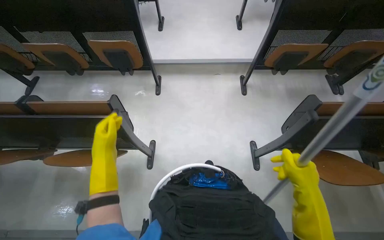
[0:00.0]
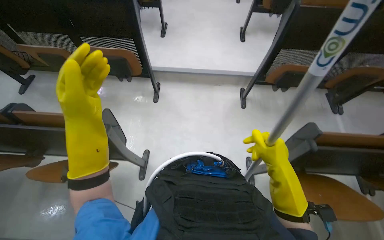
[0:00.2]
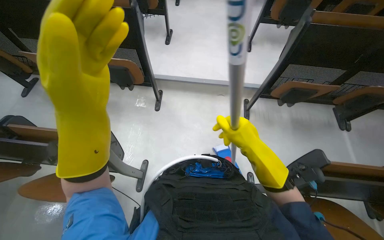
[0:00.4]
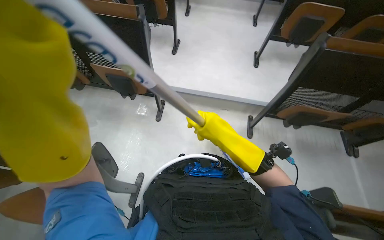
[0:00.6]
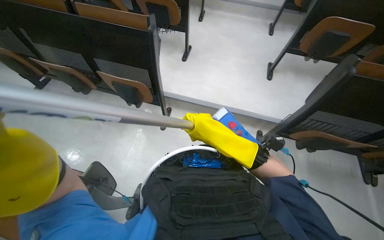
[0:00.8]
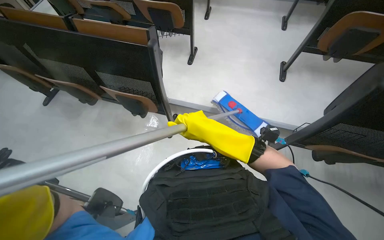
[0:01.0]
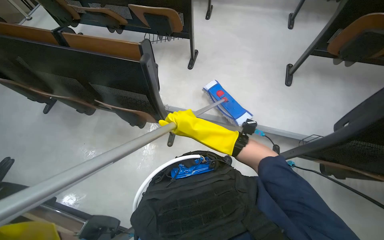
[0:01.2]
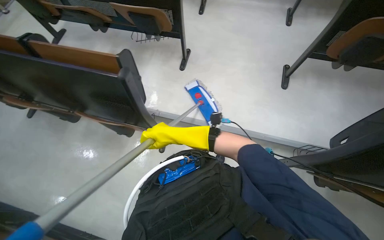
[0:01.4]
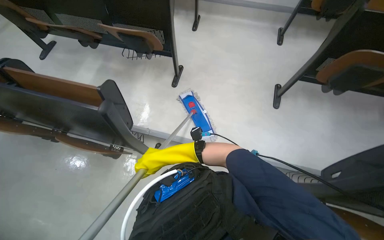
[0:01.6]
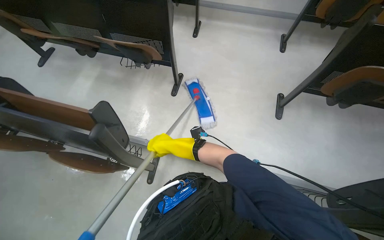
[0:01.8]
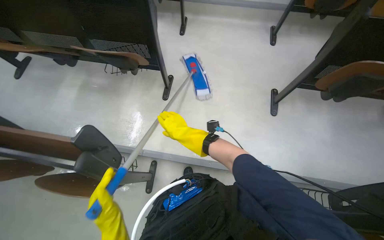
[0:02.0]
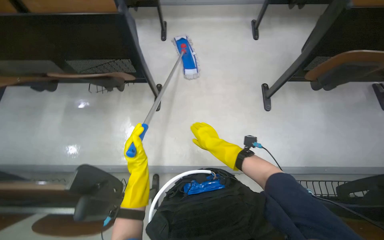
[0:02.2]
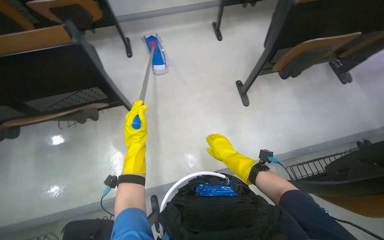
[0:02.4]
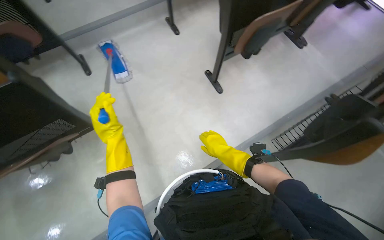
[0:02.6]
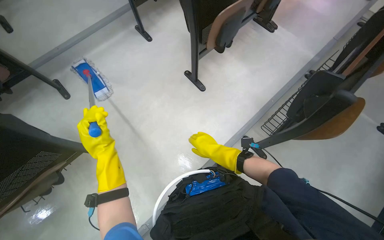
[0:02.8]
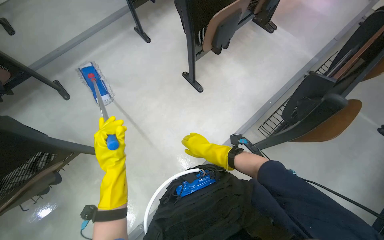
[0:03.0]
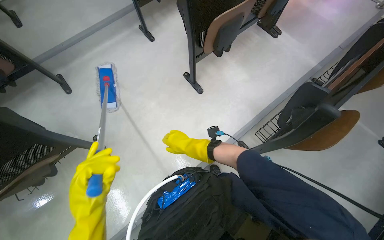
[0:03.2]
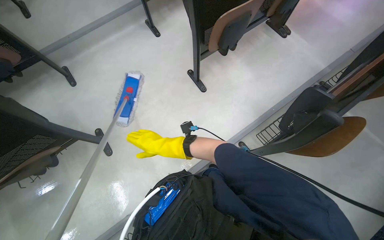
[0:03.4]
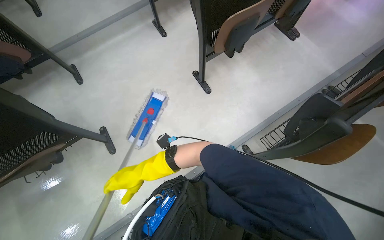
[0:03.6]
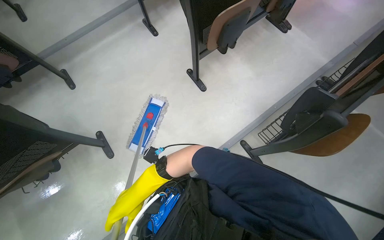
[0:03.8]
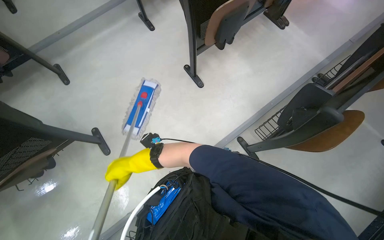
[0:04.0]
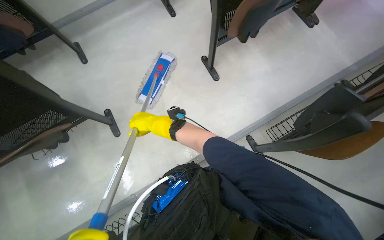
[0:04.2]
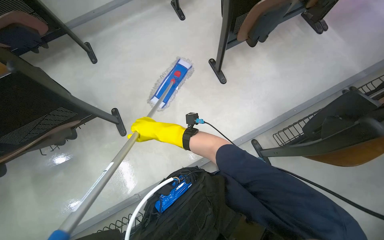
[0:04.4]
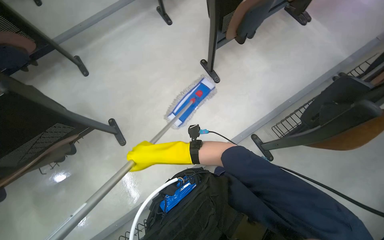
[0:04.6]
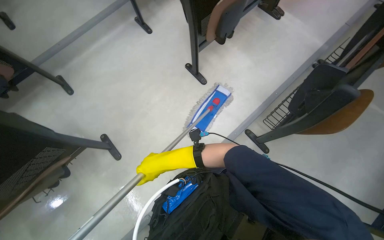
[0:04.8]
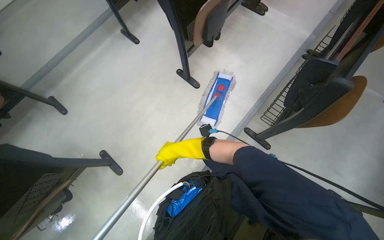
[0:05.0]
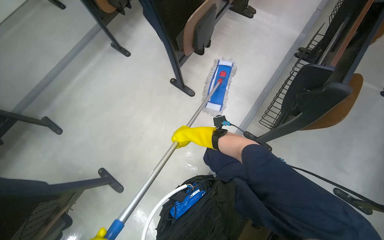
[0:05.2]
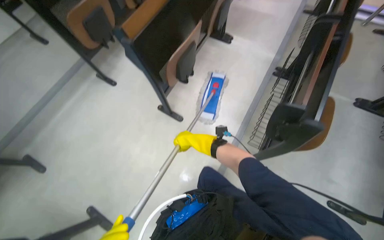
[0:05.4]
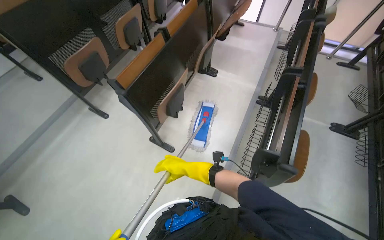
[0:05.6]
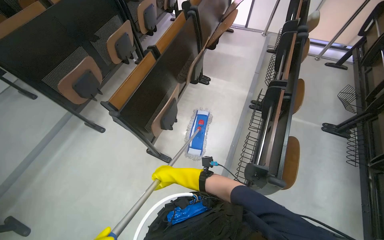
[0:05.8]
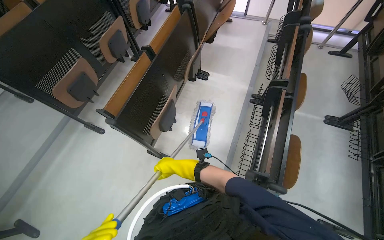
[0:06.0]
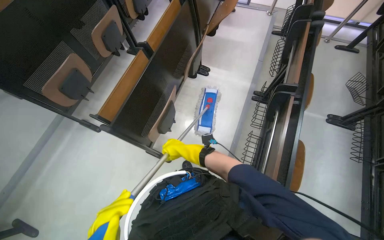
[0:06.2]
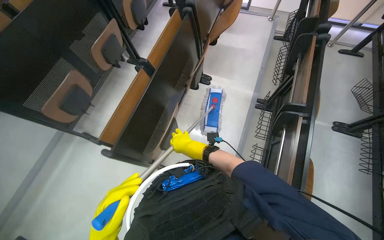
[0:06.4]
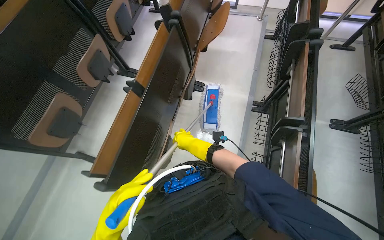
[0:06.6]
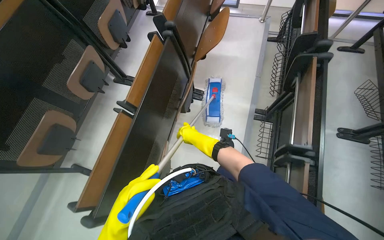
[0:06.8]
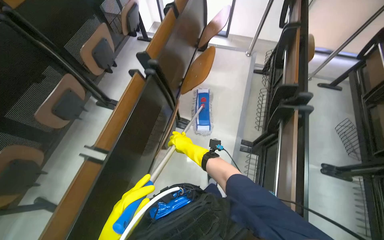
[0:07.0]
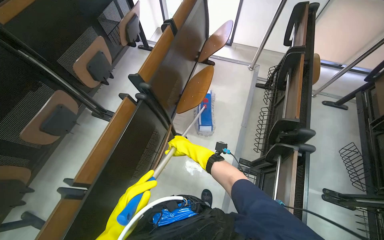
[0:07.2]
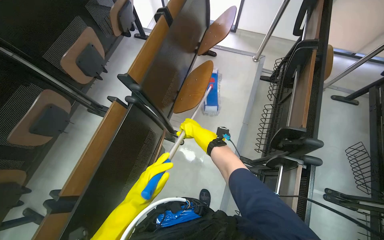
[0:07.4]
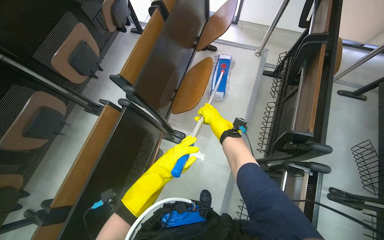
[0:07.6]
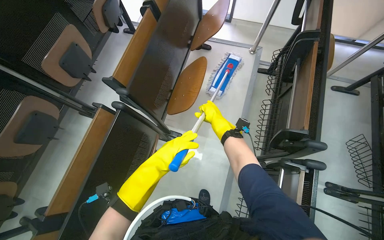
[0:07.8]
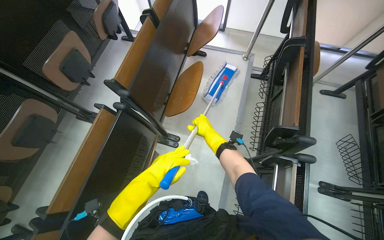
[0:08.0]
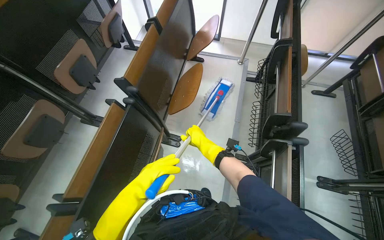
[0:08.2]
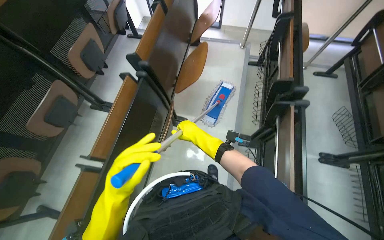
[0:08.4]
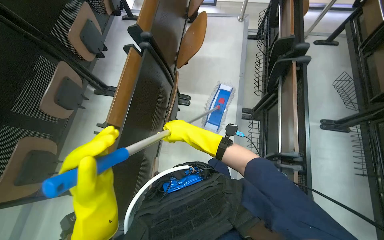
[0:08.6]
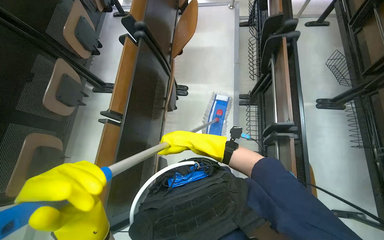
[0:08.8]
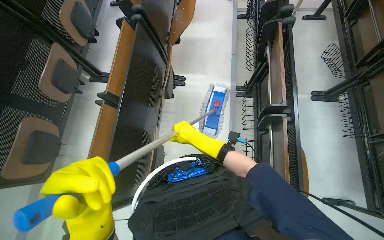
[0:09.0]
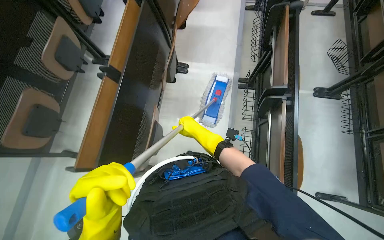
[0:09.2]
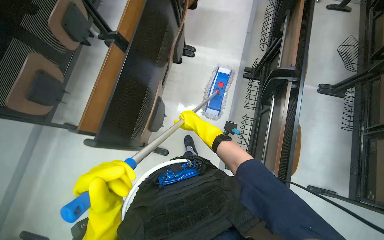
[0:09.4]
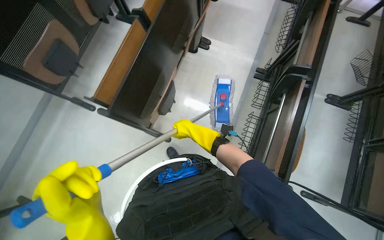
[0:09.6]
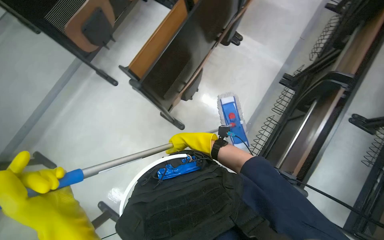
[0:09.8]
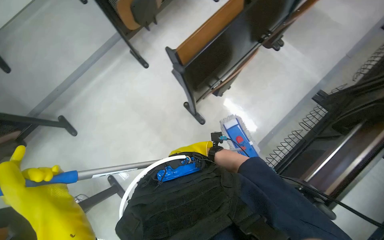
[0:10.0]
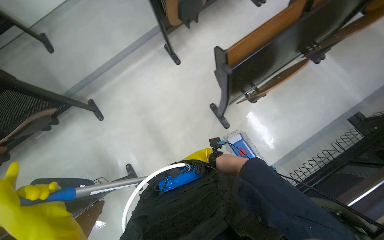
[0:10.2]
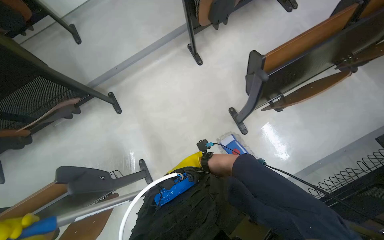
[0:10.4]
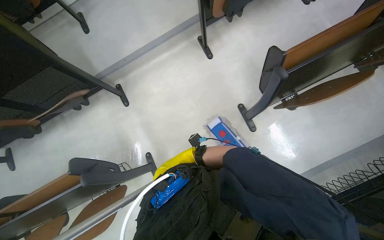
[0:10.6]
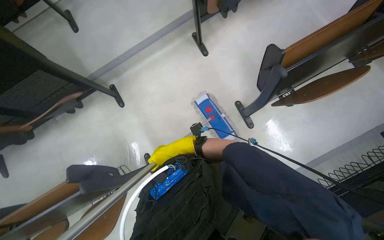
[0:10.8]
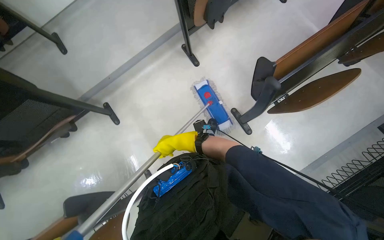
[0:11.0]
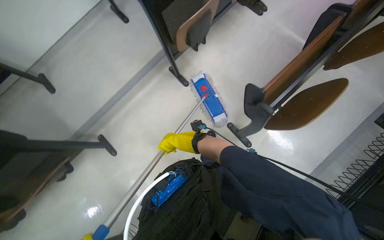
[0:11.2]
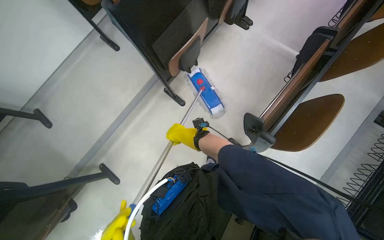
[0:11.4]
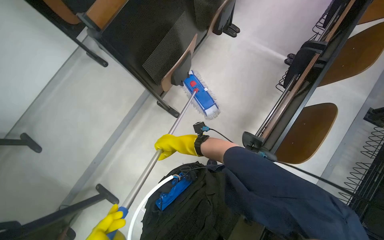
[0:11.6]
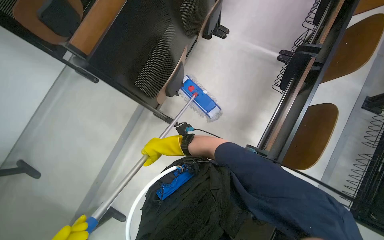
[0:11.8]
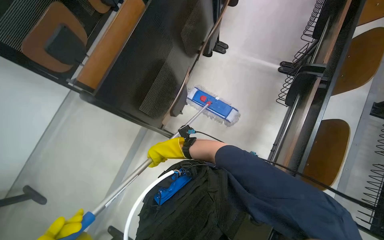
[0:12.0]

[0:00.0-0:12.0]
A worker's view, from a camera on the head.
Job: mopping floor.
The whole recording: Mopping floor with flat mop. The worker mops the floor with a flat mop.
0:00.0 to 0:01.6: The camera is carried some 1 m.
0:01.6 to 0:03.0: The wearer looks approximately 55 degrees further to the right.
0:03.0 to 0:04.4: The right hand goes about 20 cm to the left.
0:04.4 to 0:06.0: The camera travels some 50 cm. The wearer looks roughly 15 degrees further upward. The scene rotates counterclockwise by some 40 degrees.
0:06.0 to 0:07.6: The camera is carried some 1 m.
0:07.6 to 0:09.0: The camera is carried approximately 70 cm.
0:09.0 to 0:10.4: The camera is carried some 70 cm. The wearer looks roughly 55 degrees further to the left.
0:10.4 to 0:12.0: The head travels approximately 70 cm. Everything in view rotates approximately 35 degrees counterclockwise.

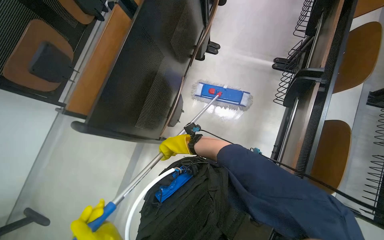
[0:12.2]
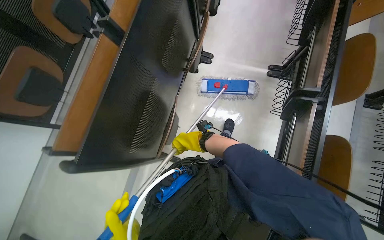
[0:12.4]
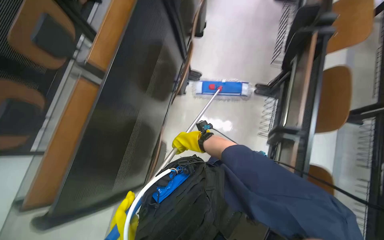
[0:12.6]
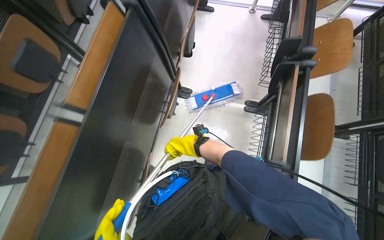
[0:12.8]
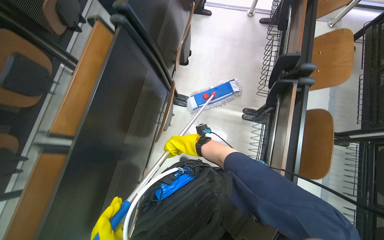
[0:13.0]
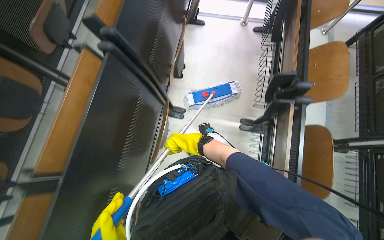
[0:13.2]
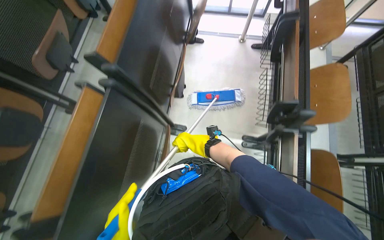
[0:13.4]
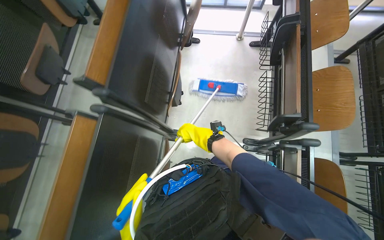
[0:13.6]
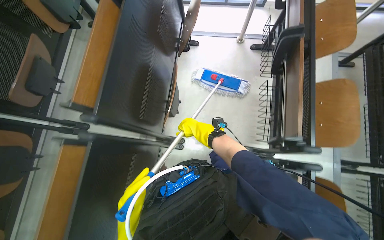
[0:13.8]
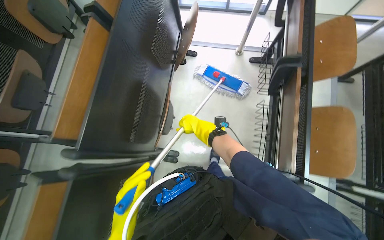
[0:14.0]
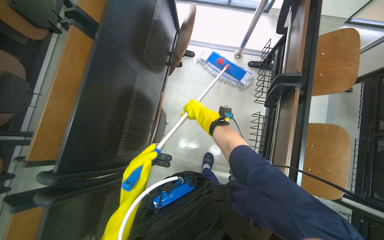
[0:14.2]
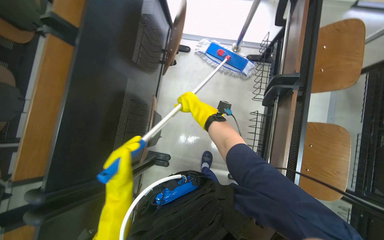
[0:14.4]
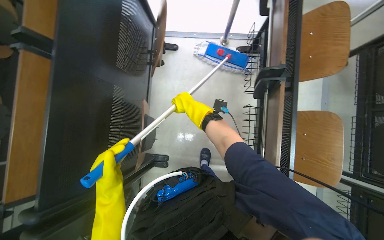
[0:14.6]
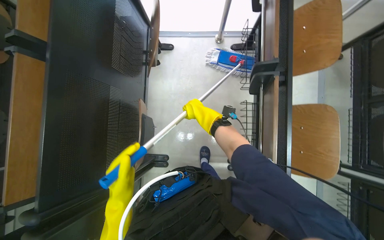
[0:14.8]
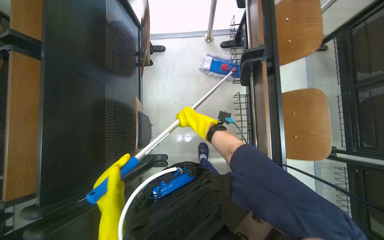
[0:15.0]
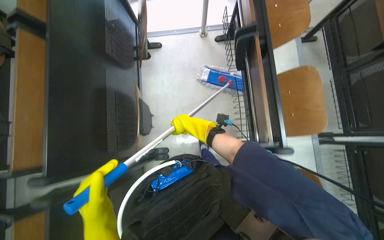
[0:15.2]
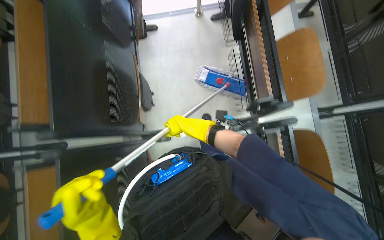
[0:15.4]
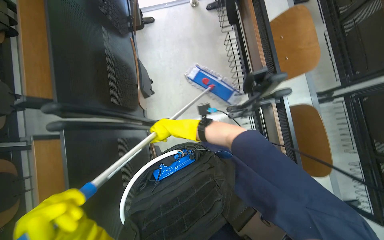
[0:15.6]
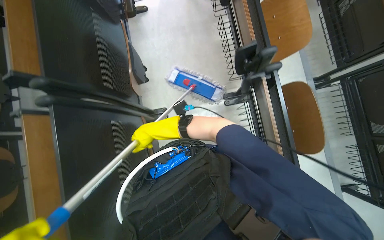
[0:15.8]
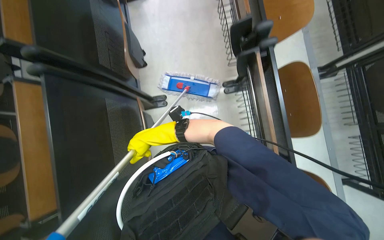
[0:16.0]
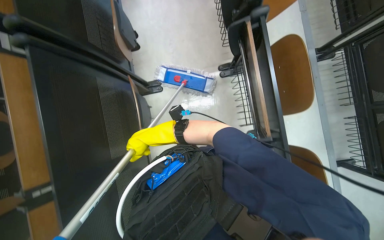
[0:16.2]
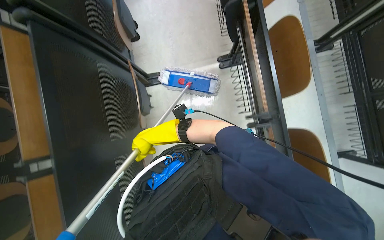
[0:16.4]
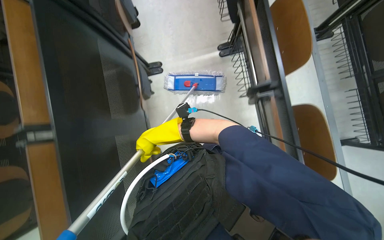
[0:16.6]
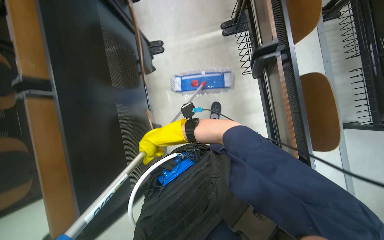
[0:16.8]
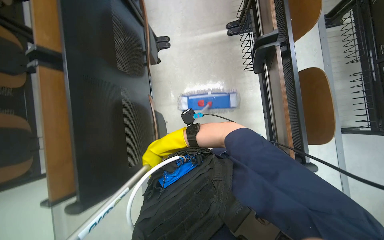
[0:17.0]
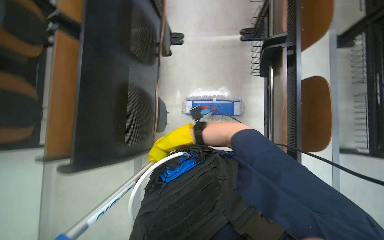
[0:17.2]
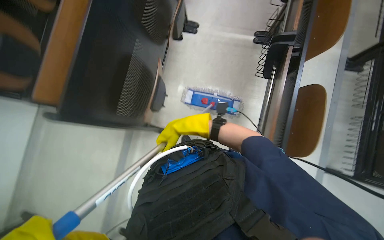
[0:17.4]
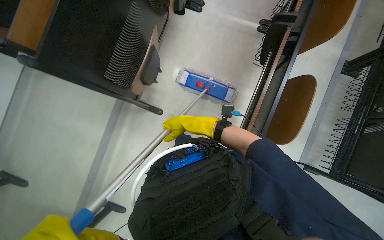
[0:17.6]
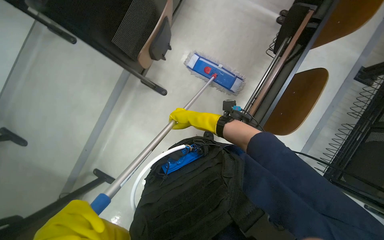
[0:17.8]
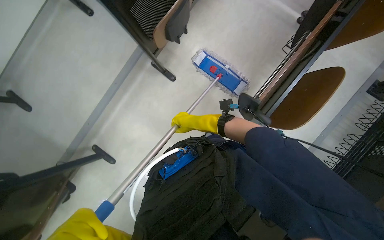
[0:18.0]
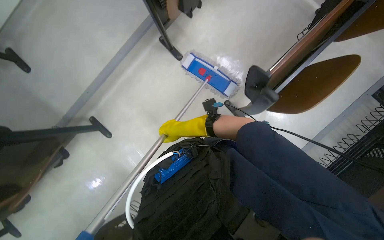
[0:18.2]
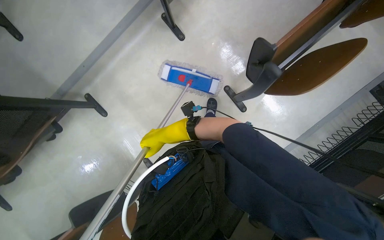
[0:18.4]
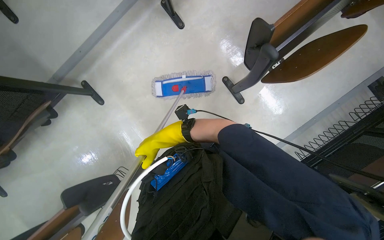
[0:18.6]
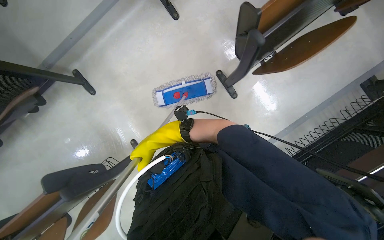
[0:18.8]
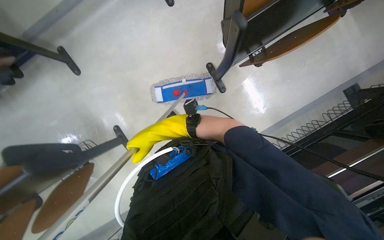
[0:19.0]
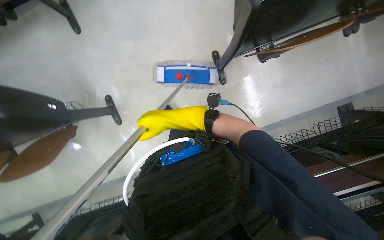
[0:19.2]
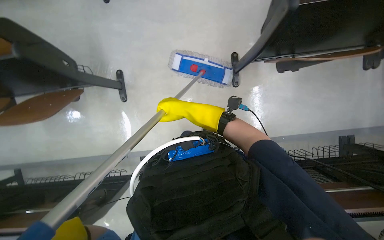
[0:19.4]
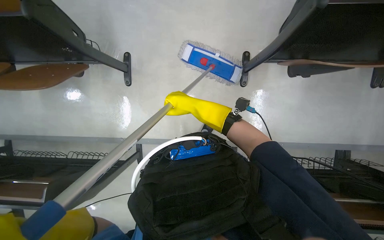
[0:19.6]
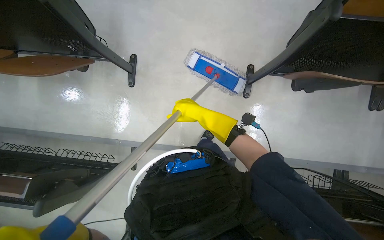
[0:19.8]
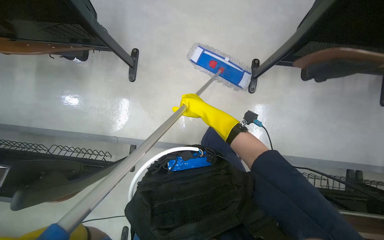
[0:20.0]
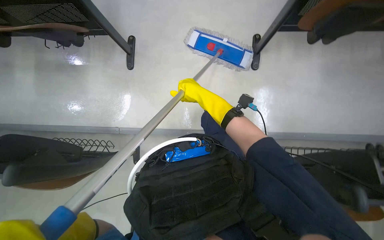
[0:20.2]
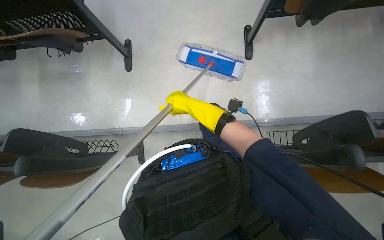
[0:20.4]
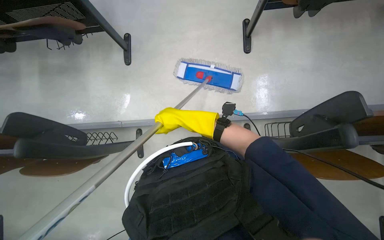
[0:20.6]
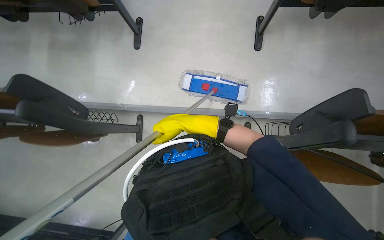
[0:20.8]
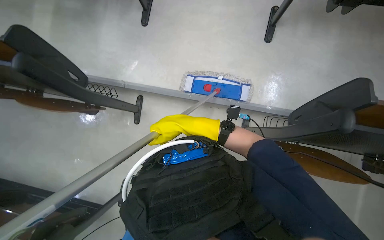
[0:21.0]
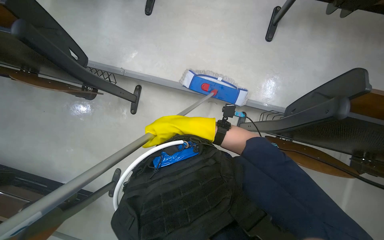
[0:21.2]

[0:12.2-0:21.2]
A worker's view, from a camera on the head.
Job: mopping floor.
The whole recording: Mopping floor with flat mop. The worker mops the floor with a flat mop.
0:12.2 to 0:13.8: The camera travels approximately 1 m.
0:15.2 to 0:16.6: The wearer moves some 80 cm.
0:16.6 to 0:18.2: The camera travels some 60 cm. The scene turns about 50 degrees clockwise in the picture.
0:18.2 to 0:19.8: The head travels roughly 60 cm. The scene turns roughly 50 degrees clockwise in the picture.
